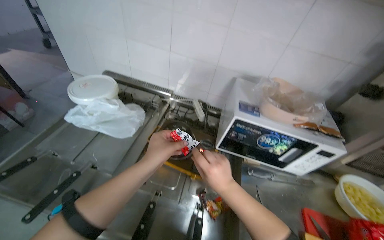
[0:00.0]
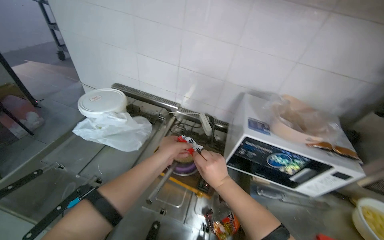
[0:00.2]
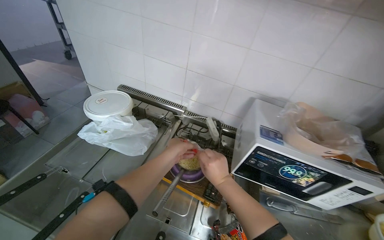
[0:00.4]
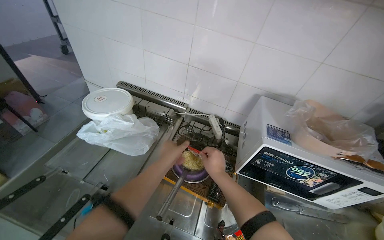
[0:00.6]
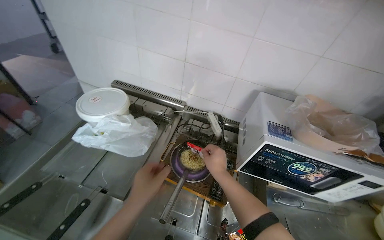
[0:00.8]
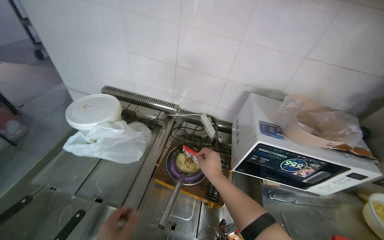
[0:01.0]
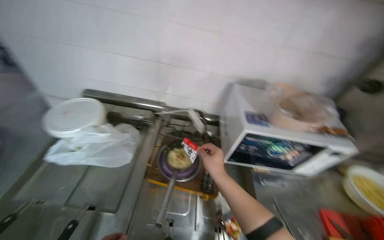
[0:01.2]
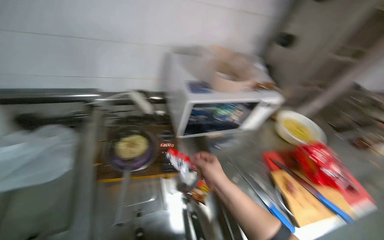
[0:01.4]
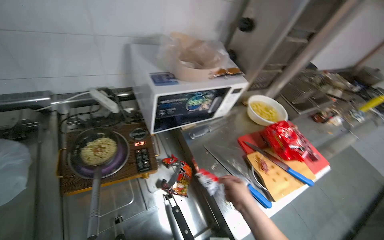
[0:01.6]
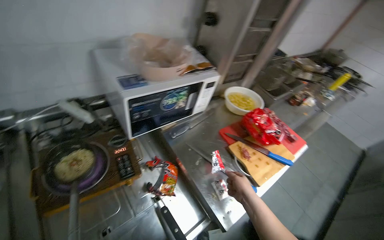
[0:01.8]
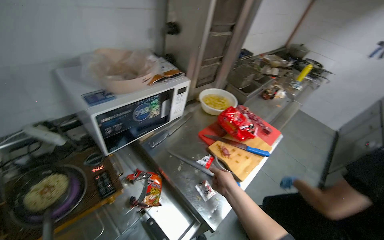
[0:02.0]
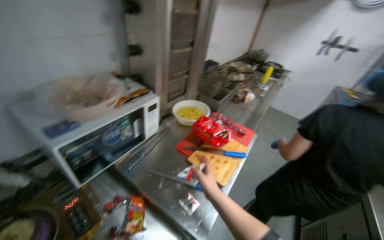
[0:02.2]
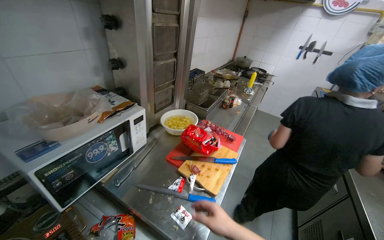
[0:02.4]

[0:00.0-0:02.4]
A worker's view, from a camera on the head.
Job: cooking food.
The whole recording: Cooking Ramen. The worker adds oil to a frying pan, then adds ramen and its ingredients.
0:00.0 to 0:01.2: The right hand goes some 15 cm farther from the camera.
0:01.2 to 0:02.4: The head turns to the right by roughly 65 degrees.

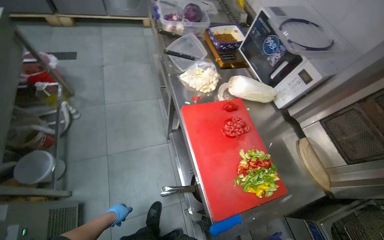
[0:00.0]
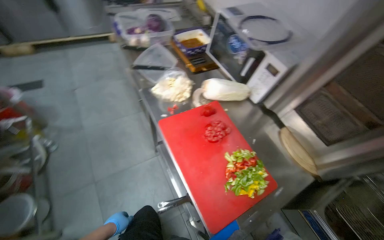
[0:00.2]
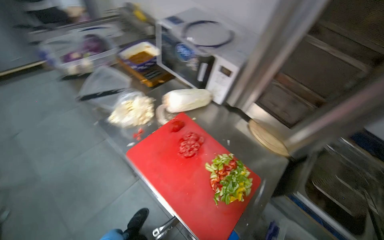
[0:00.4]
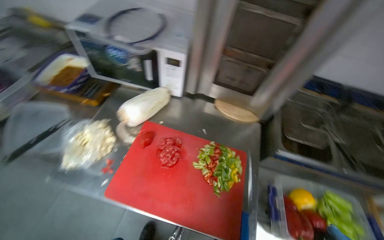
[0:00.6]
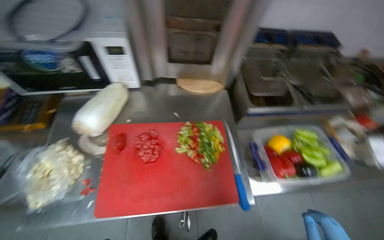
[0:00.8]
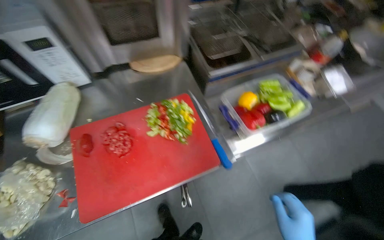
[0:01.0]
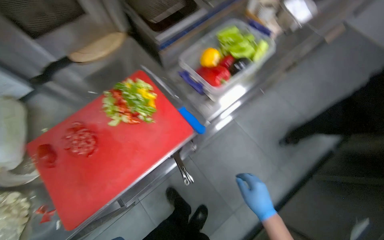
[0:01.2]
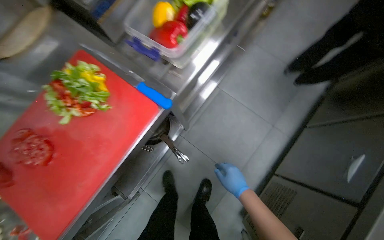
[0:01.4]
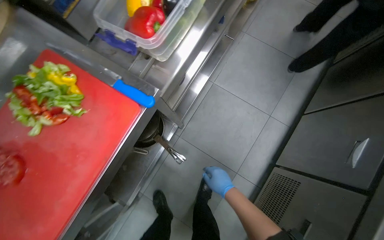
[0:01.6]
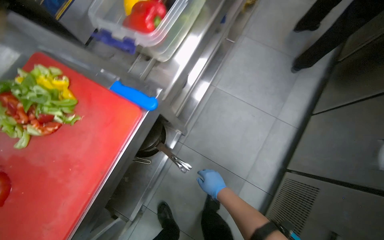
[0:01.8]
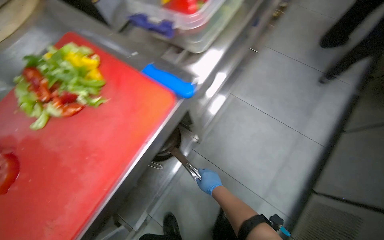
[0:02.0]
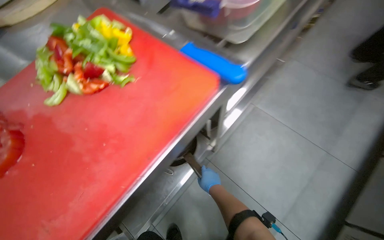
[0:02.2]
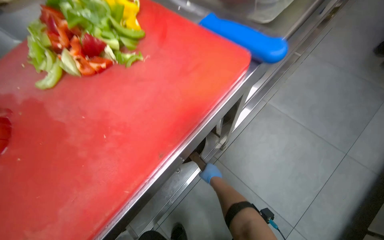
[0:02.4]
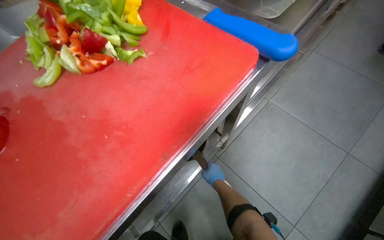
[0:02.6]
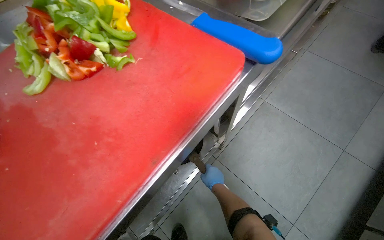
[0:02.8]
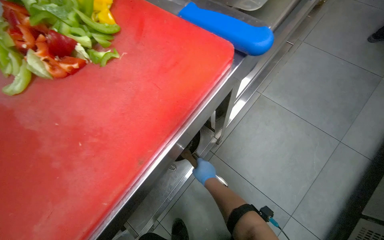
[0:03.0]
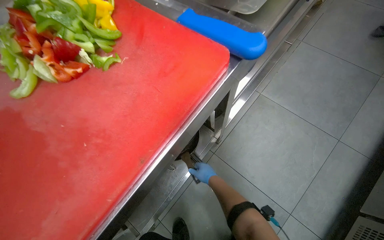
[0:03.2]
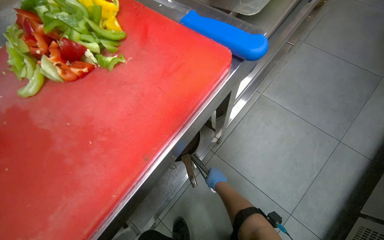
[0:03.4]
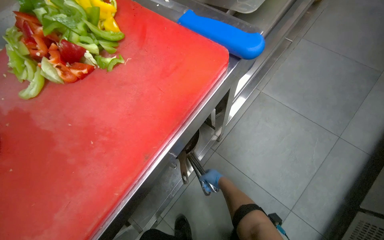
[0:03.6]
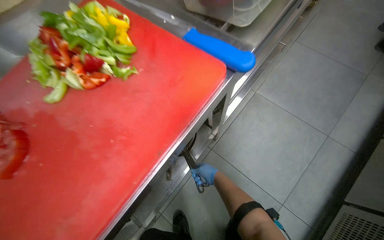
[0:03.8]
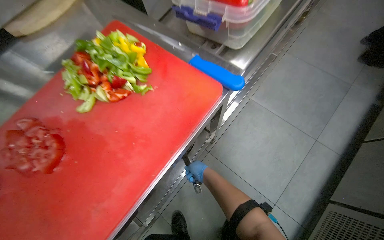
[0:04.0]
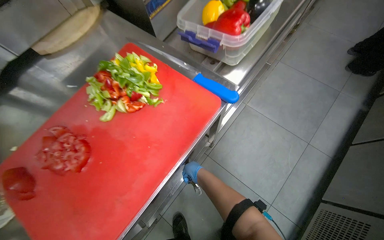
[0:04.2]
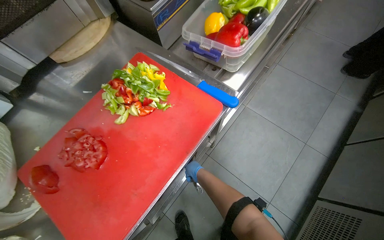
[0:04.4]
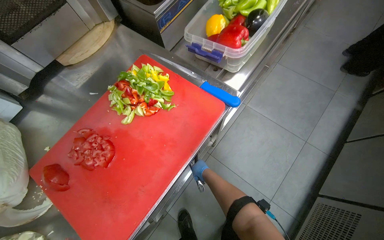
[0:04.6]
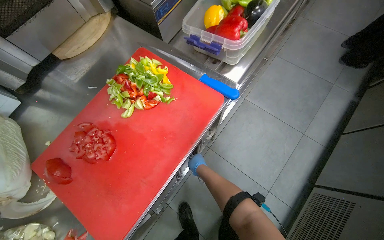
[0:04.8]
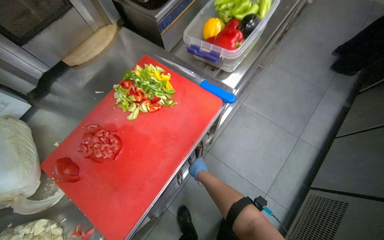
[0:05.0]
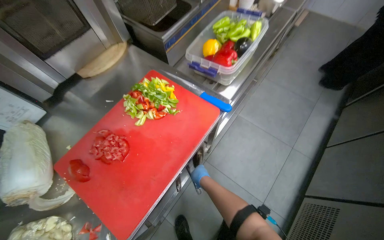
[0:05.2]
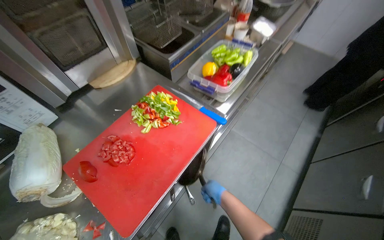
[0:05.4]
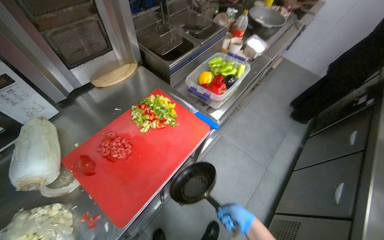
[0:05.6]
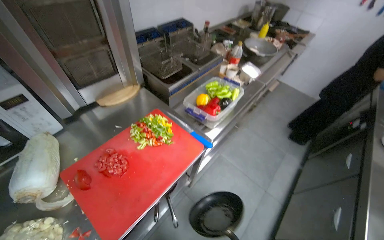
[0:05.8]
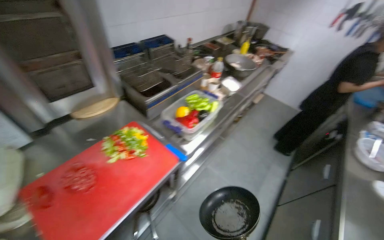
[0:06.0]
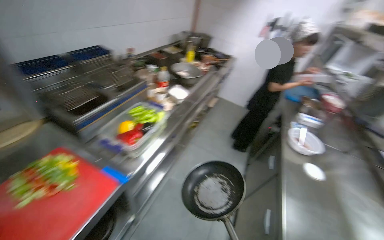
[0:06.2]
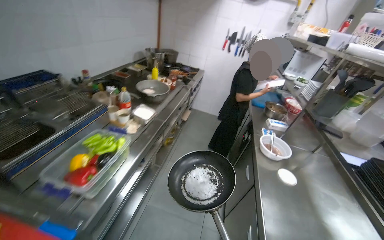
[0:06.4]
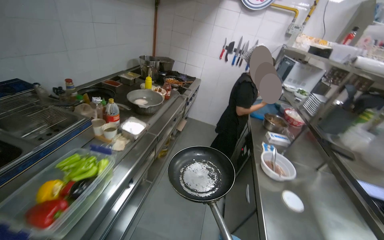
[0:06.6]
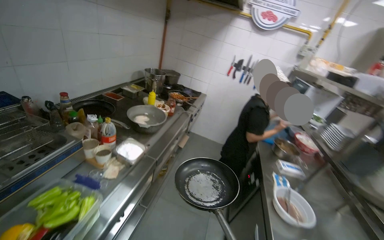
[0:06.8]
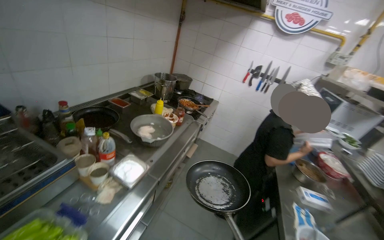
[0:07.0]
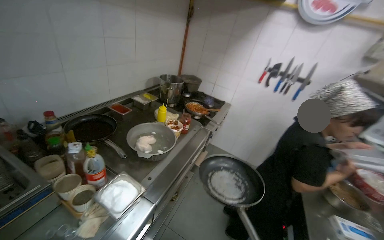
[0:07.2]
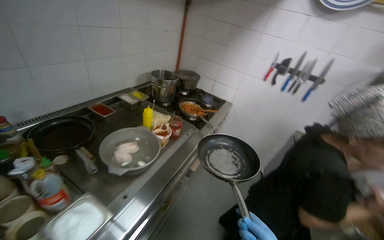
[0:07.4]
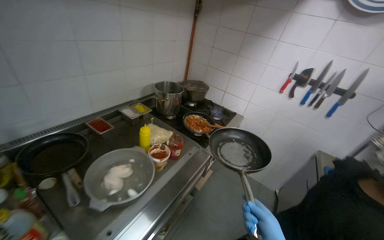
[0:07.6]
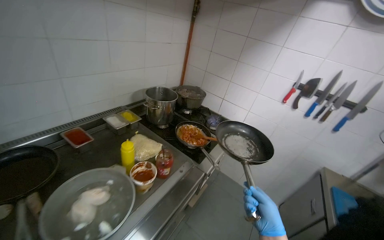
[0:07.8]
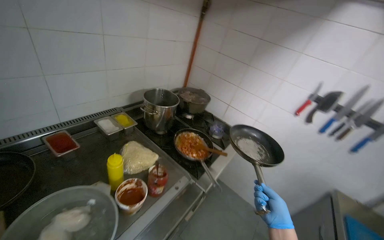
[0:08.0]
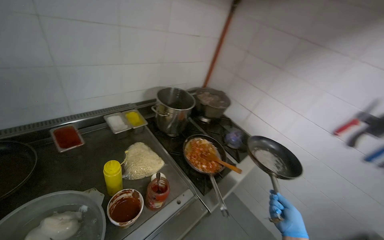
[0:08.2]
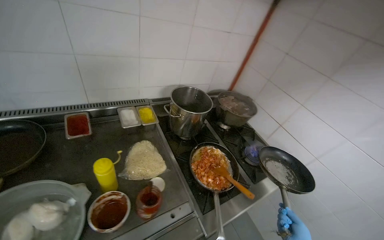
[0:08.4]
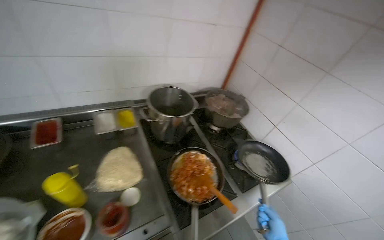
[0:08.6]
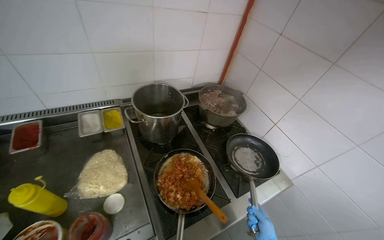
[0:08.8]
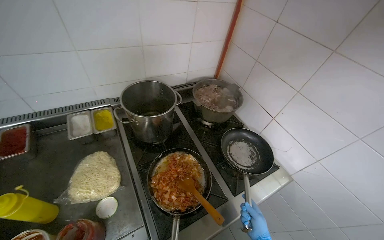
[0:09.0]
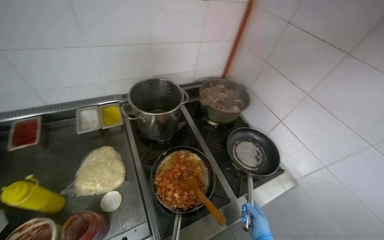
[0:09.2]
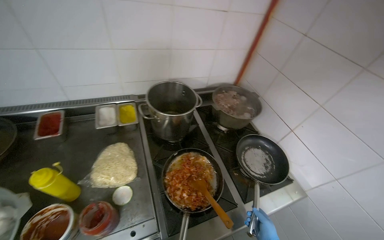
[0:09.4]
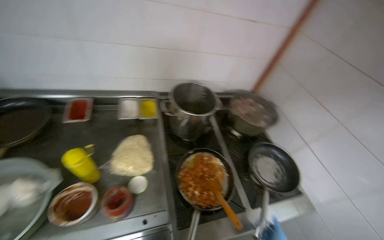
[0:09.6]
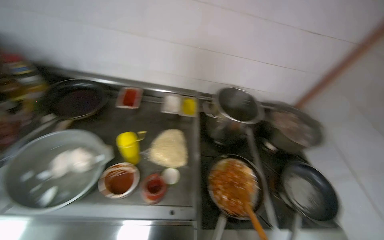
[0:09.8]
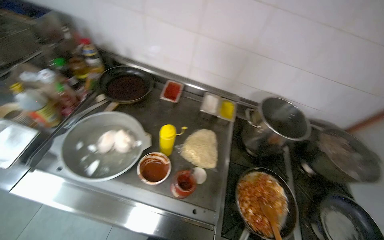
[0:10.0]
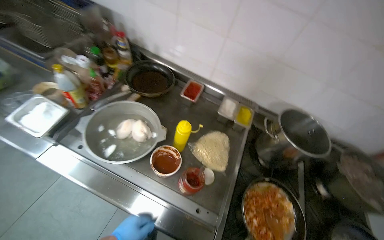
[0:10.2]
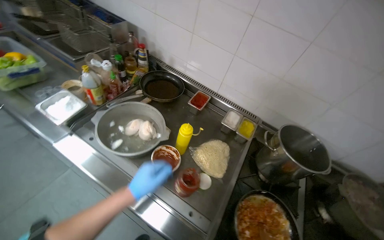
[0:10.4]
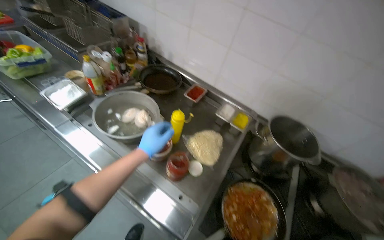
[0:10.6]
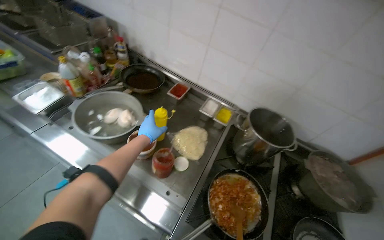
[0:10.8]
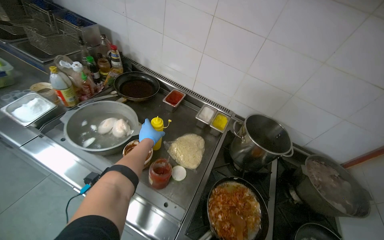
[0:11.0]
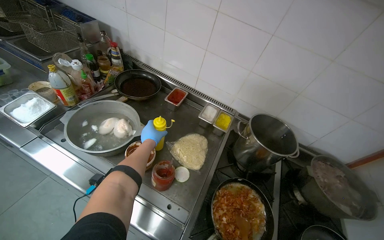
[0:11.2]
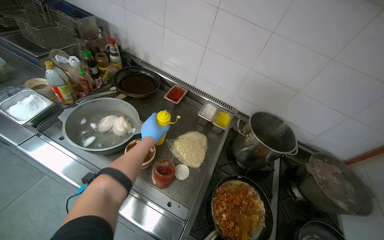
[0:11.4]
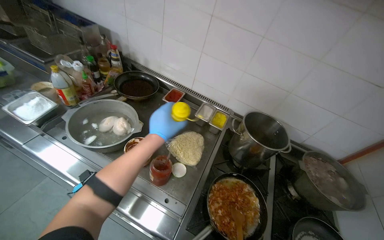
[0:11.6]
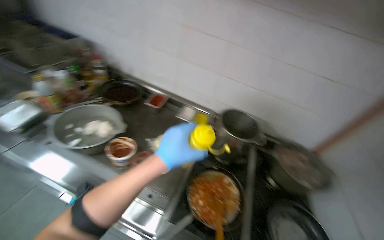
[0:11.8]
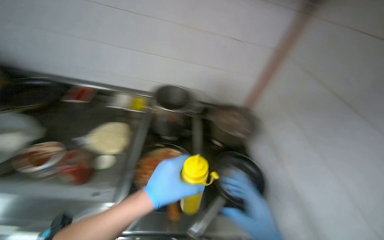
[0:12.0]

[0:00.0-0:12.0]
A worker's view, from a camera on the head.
Job: cooking food.
The whole recording: Preparing and cooking vegetables in pan. The worker takes a pan, adds oil, transfers chopped vegetables to it, and begins stirring them on the stove.
0:00.0 to 0:01.6: The head turns to the right by some 130 degrees. The wearer looks roughly 30 degrees further downward.
0:01.6 to 0:03.0: The right hand goes approximately 40 cm farther from the camera and to the left.
0:04.4 to 0:06.0: The view tips upward by some 20 degrees.
0:06.0 to 0:07.6: The head travels some 1 m. The view tips upward by some 15 degrees.
0:07.6 to 0:09.0: The wearer moves some 90 cm. The wearer looks roughly 30 degrees further to the left.
0:09.0 to 0:10.4: The head rotates about 60 degrees to the left.
0:10.4 to 0:12.0: The wearer moves roughly 40 cm. The head rotates some 30 degrees to the right.

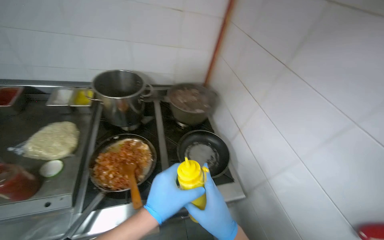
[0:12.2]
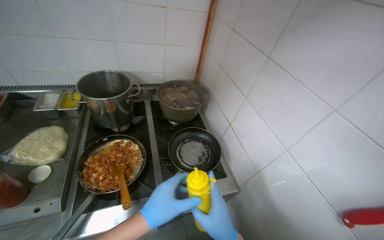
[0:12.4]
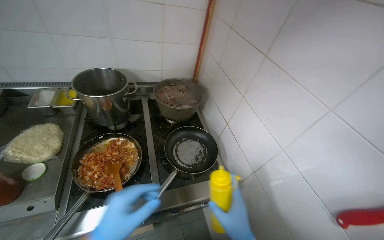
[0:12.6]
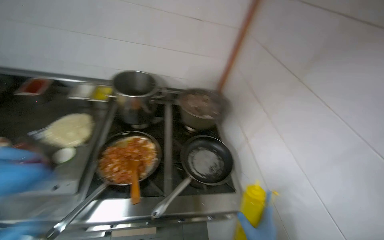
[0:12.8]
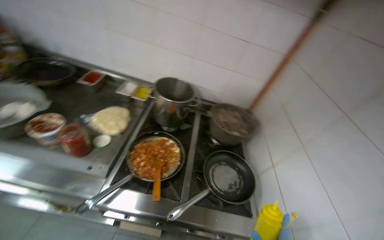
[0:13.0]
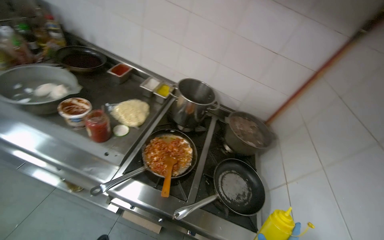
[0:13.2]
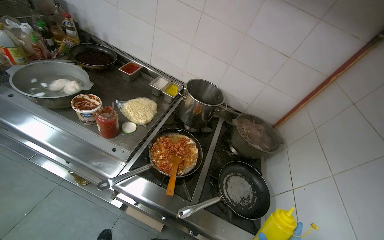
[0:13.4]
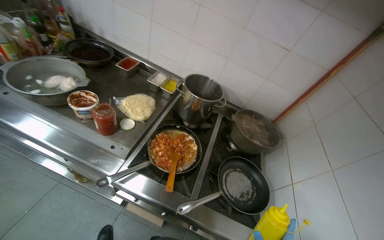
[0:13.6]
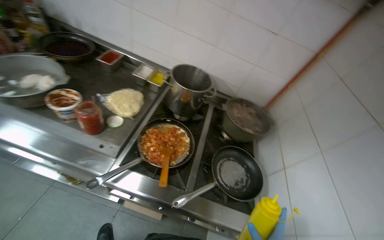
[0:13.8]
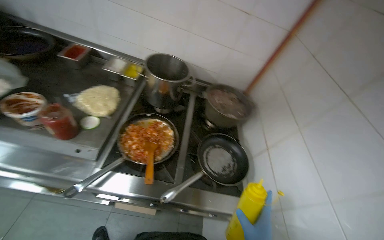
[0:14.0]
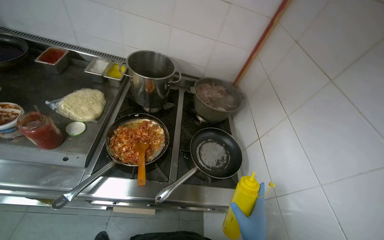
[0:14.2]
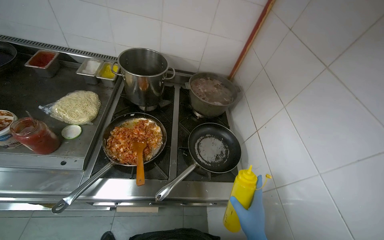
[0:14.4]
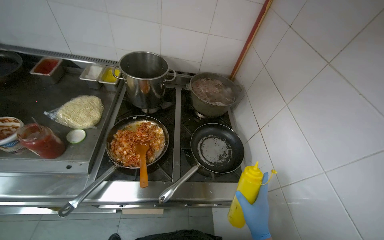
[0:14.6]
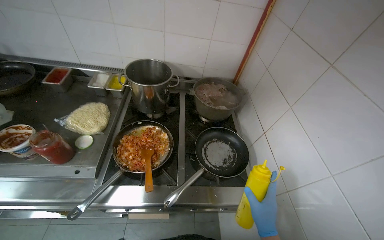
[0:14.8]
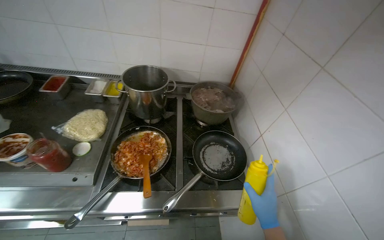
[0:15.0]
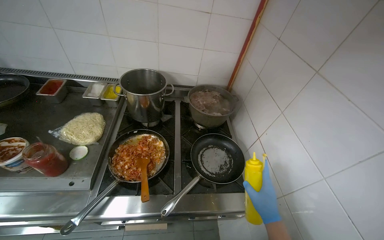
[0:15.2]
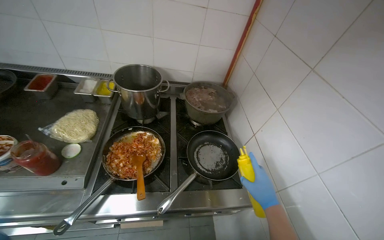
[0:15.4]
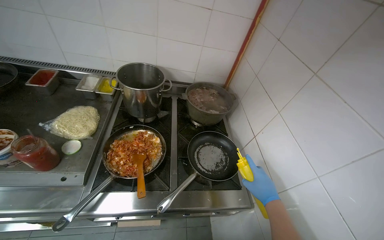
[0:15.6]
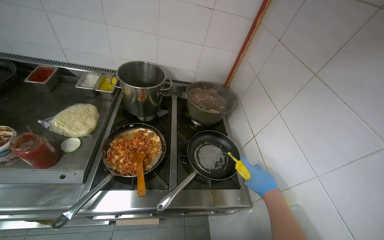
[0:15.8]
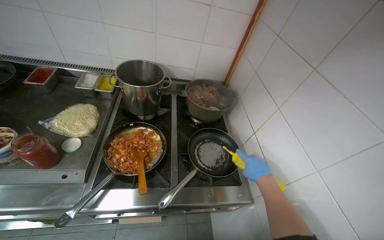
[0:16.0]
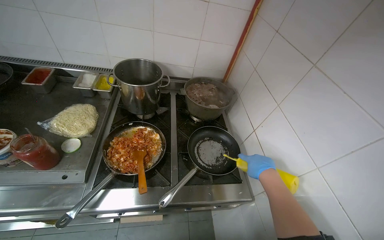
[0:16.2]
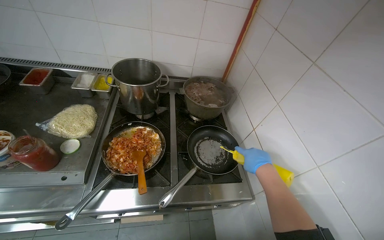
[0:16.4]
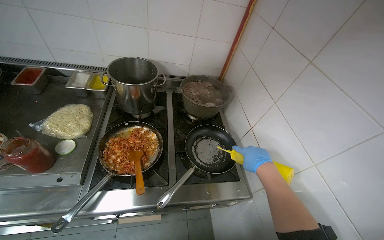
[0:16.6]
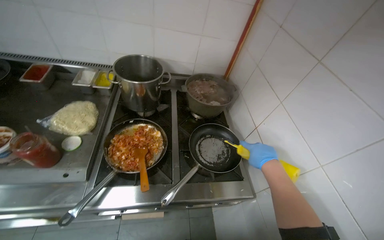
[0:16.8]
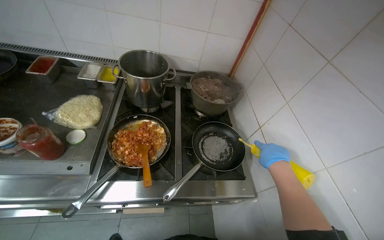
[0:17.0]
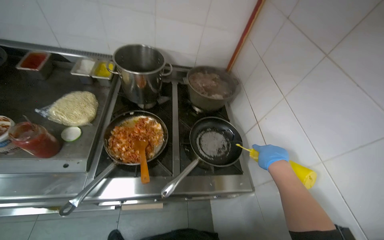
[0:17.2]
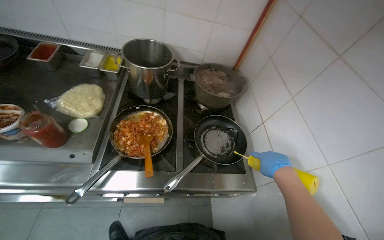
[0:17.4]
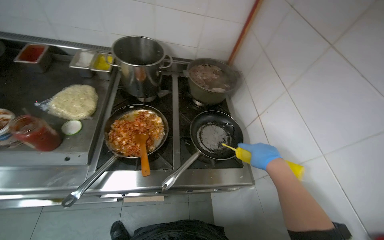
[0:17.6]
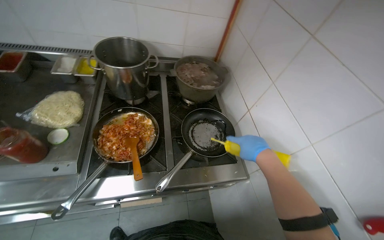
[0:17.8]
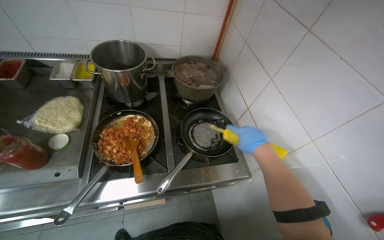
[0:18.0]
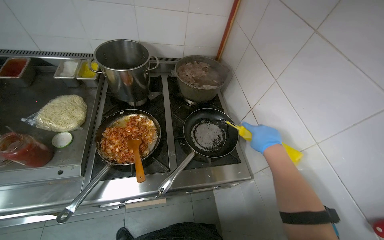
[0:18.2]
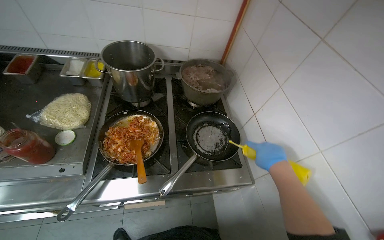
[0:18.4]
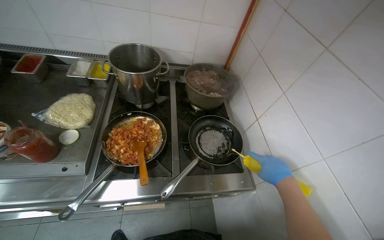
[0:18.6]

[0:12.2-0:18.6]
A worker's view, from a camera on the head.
Job: cooking food.
The whole recording: Preparing and cooking vegetables in pan. The worker takes a pan, adds oil, transfers chopped vegetables to it, and begins stirring them on the stove.
0:12.2 to 0:13.8: The head rotates approximately 30 degrees to the left.
0:15.4 to 0:17.0: The right hand shifts about 10 cm up the picture.
